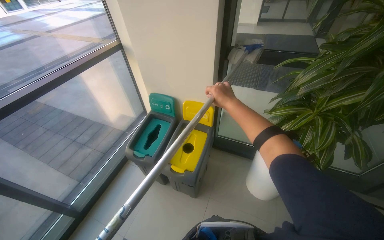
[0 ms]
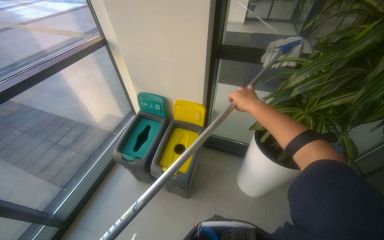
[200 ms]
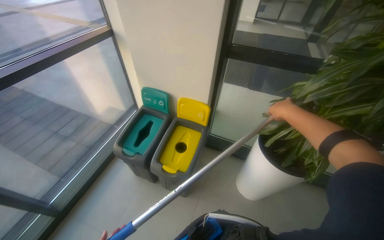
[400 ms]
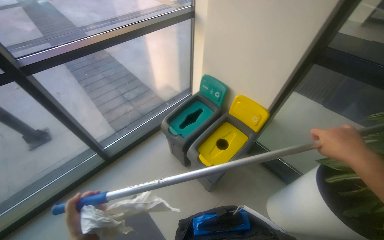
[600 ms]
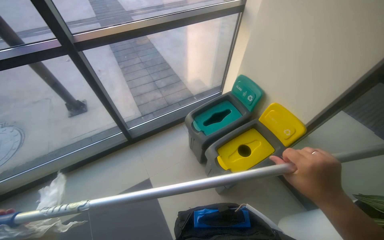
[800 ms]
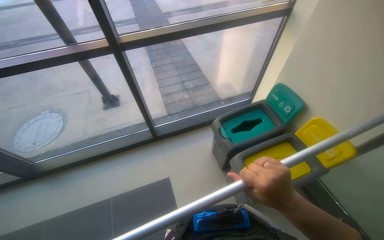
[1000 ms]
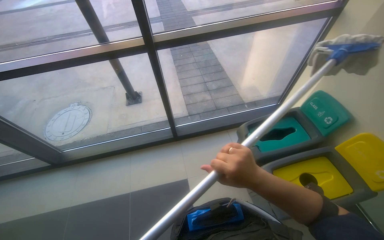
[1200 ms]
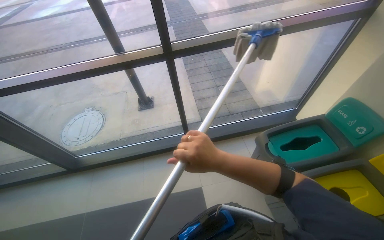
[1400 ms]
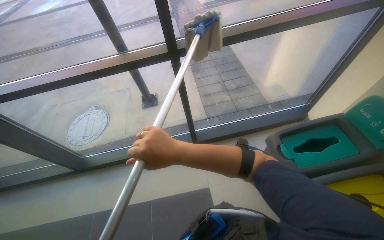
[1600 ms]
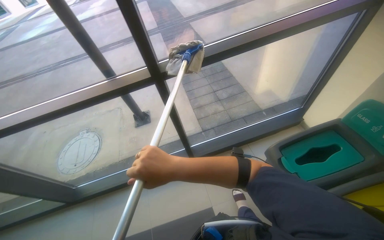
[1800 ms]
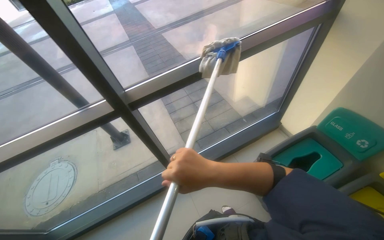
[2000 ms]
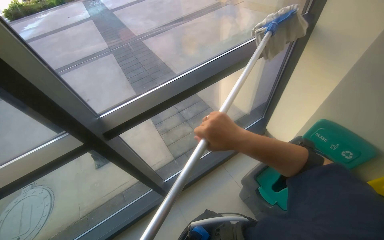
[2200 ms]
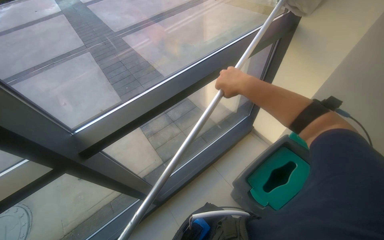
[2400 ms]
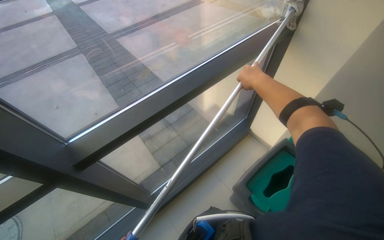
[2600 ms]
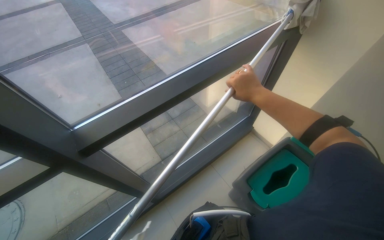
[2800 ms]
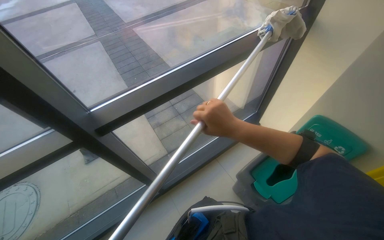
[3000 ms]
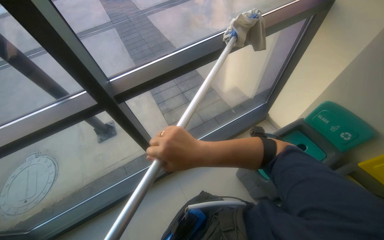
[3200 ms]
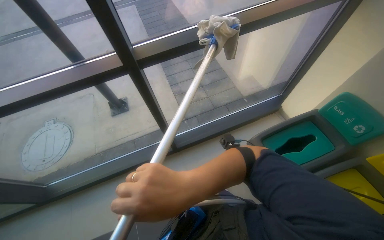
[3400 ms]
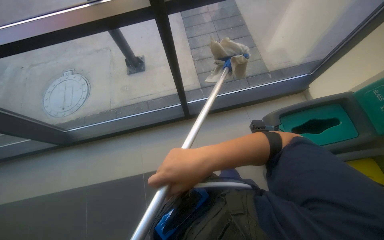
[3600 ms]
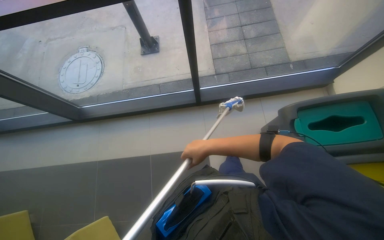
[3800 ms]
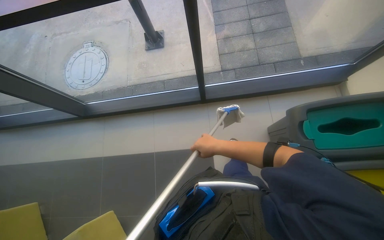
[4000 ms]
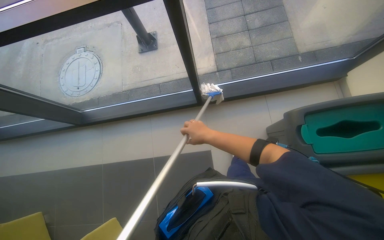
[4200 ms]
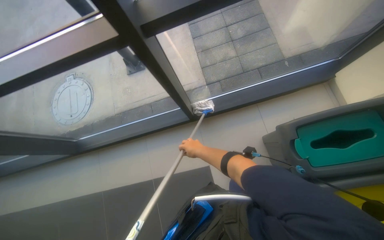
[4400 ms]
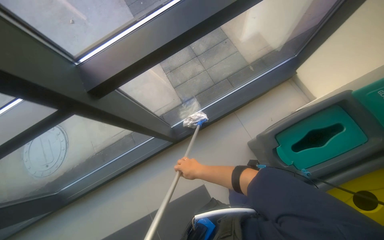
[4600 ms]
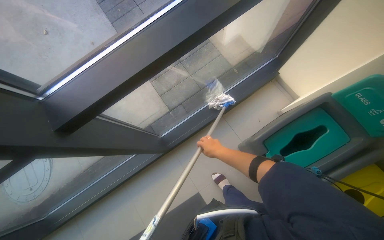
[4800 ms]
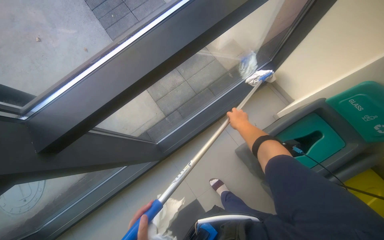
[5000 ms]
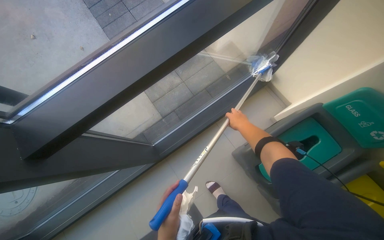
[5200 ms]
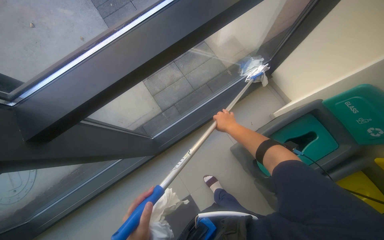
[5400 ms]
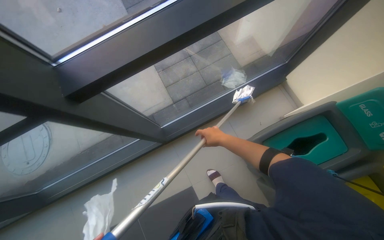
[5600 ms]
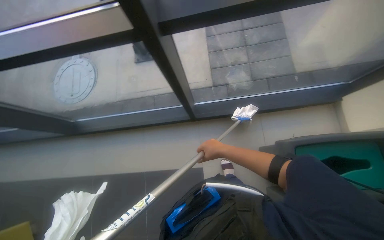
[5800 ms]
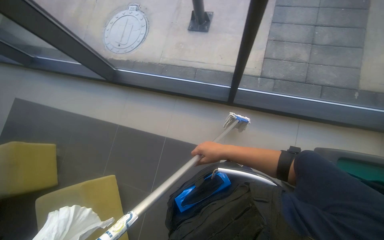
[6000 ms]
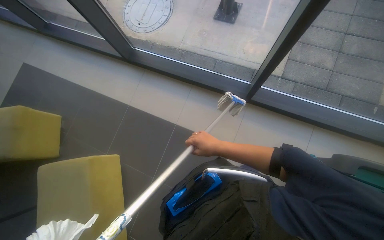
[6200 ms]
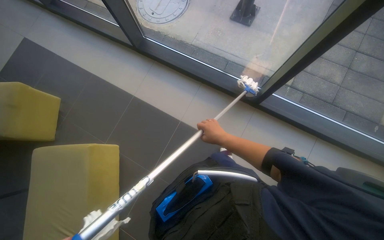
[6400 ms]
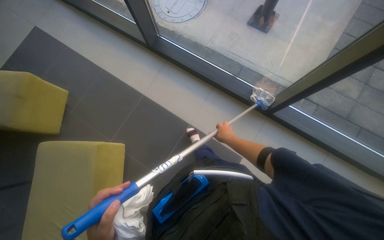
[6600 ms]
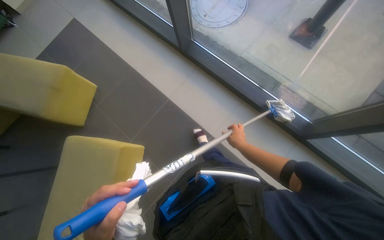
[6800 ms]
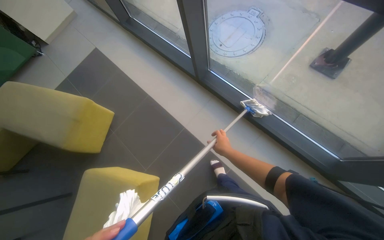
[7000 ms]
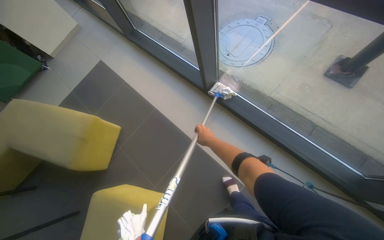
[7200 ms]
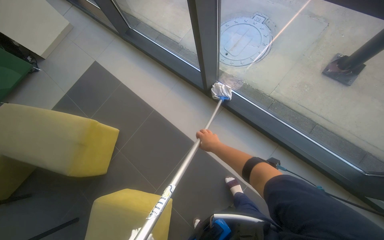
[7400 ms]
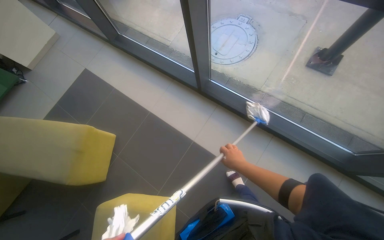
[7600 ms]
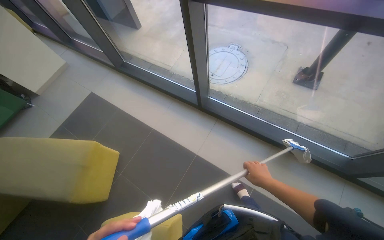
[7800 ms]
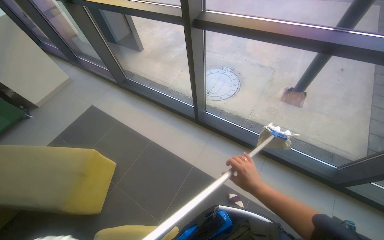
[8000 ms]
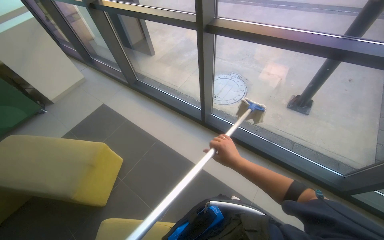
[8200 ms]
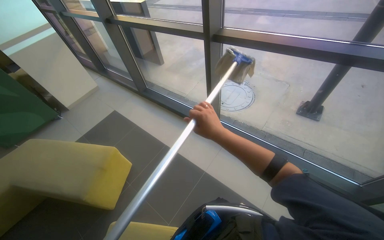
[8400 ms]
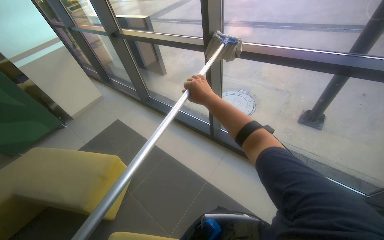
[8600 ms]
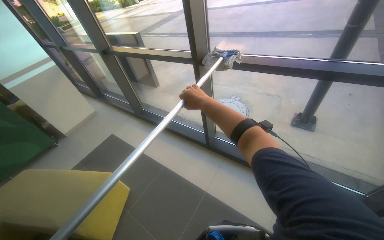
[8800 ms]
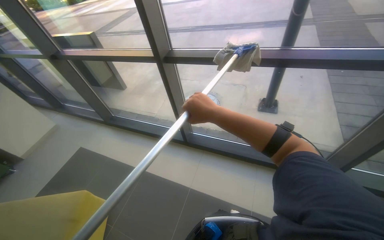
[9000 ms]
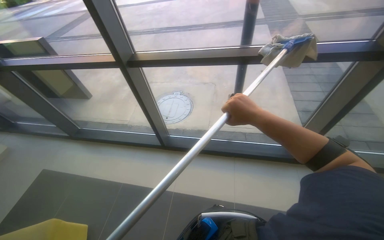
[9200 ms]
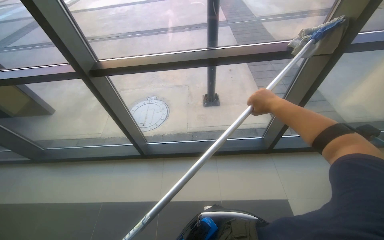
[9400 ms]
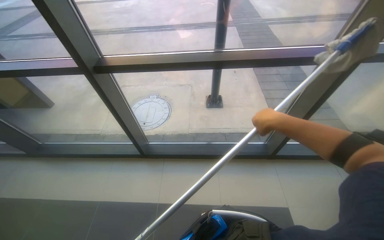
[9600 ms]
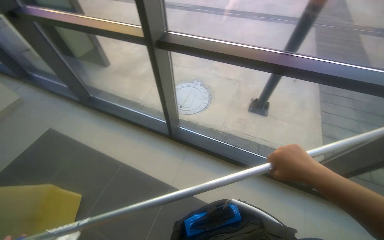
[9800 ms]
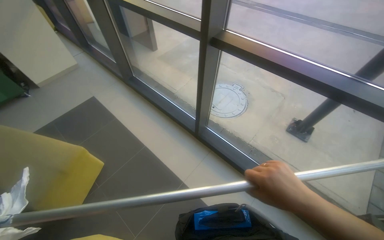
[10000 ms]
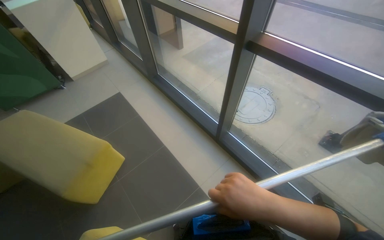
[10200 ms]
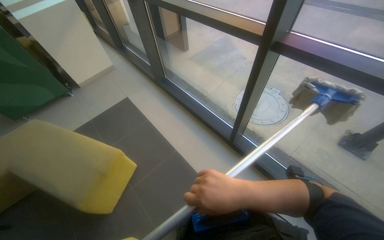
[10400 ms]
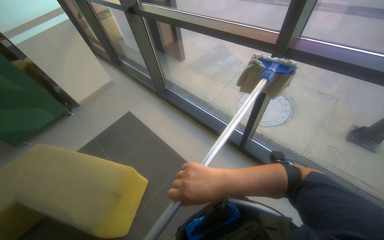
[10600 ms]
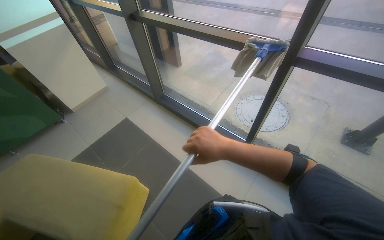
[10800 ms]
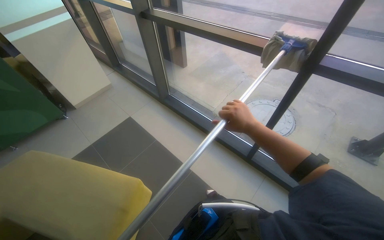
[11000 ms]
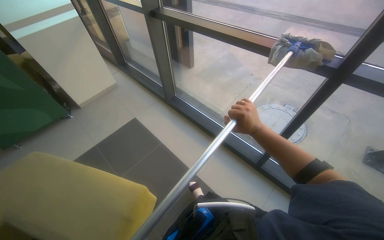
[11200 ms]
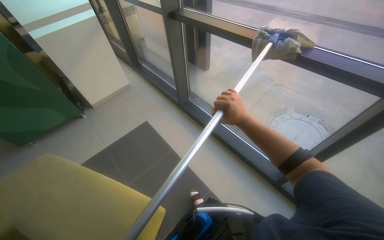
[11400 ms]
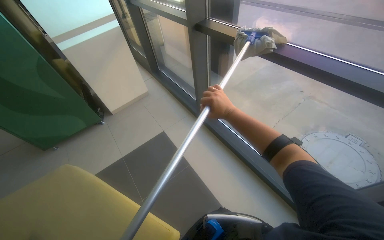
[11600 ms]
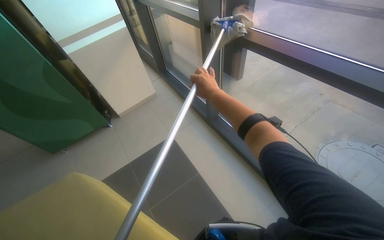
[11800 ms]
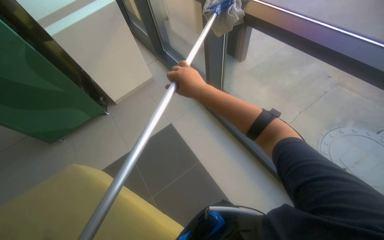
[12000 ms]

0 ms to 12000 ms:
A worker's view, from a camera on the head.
Job: cleaning windows.
The whole recording: Cleaning glass windows. The worker cleans the glass windows using a mop and a cloth.
0 ms to 1600 ms: The camera is carried about 40 cm. The wearer looks roughly 55 degrees further to the left.
1600 ms to 3000 ms: The head travels about 40 cm. The wearer looks approximately 20 degrees further to the right.
3000 ms to 4400 ms: The head rotates approximately 20 degrees to the left. The view tips downward by roughly 25 degrees.
4400 ms to 6000 ms: The scene rotates clockwise by some 30 degrees.
6000 ms to 7600 ms: The wearer moves roughly 90 cm.
7600 ms to 9000 ms: The view tilts some 30 degrees upward. The right hand moves nearer to the camera, up the picture and to the left, roughly 40 cm.
9000 ms to 10400 ms: The head turns to the left by some 30 degrees.
10400 ms to 12000 ms: The head travels approximately 90 cm.

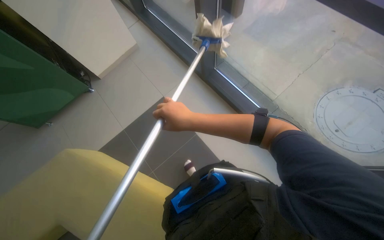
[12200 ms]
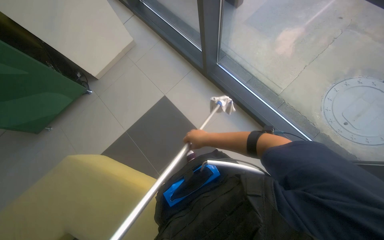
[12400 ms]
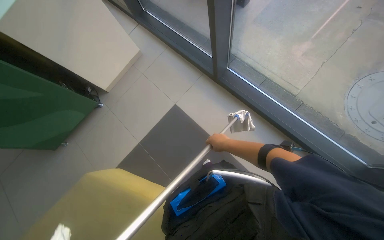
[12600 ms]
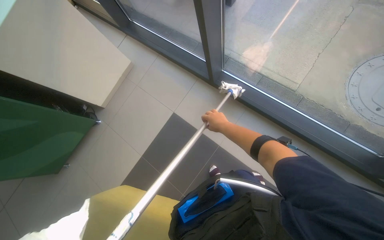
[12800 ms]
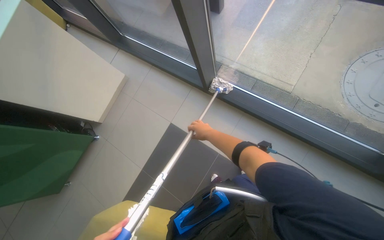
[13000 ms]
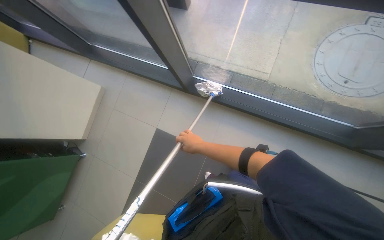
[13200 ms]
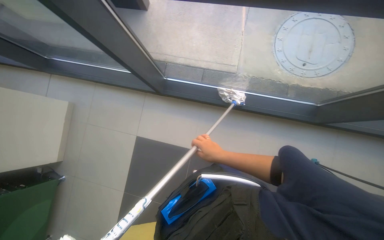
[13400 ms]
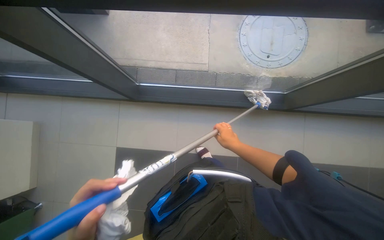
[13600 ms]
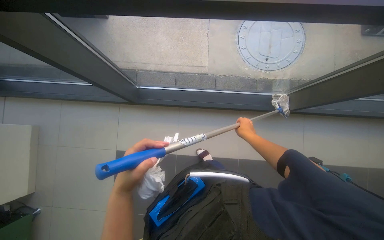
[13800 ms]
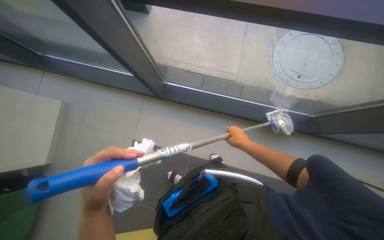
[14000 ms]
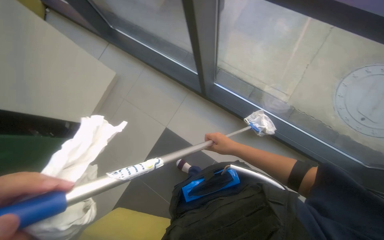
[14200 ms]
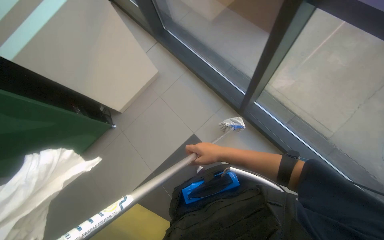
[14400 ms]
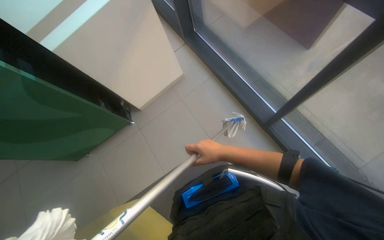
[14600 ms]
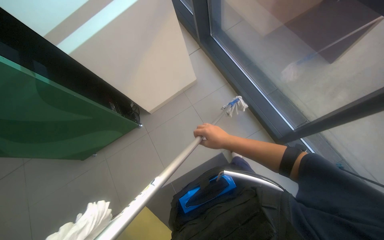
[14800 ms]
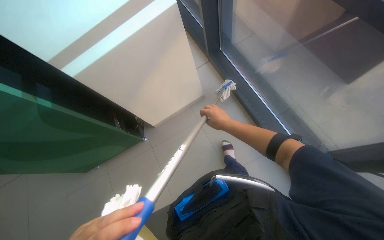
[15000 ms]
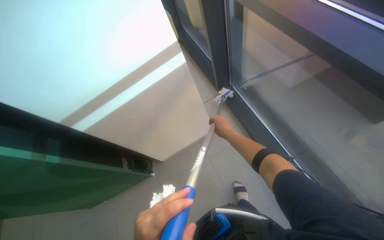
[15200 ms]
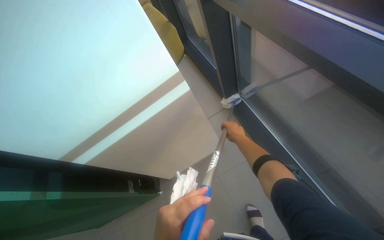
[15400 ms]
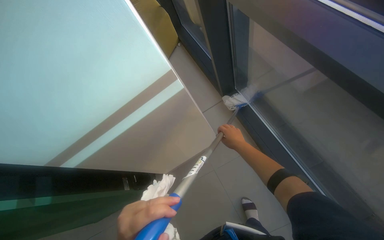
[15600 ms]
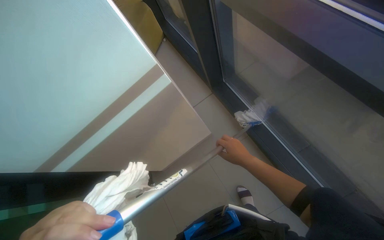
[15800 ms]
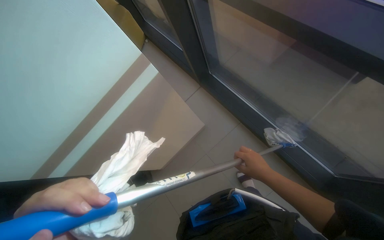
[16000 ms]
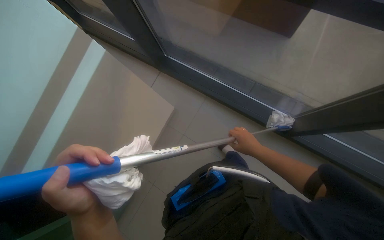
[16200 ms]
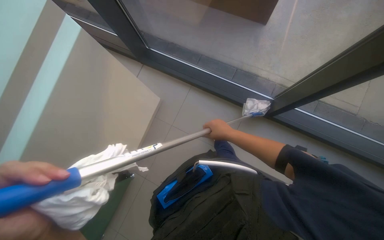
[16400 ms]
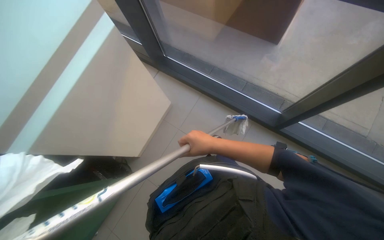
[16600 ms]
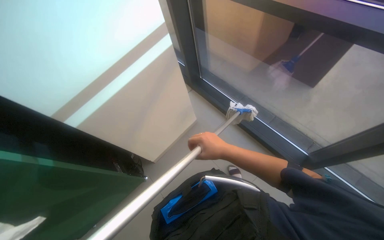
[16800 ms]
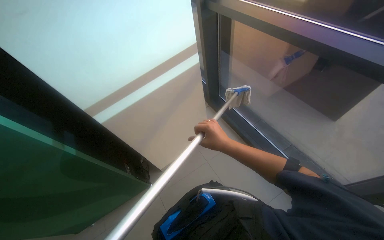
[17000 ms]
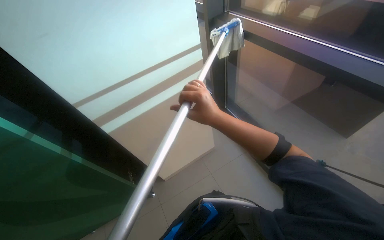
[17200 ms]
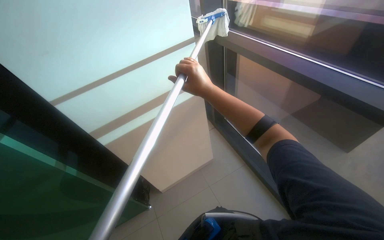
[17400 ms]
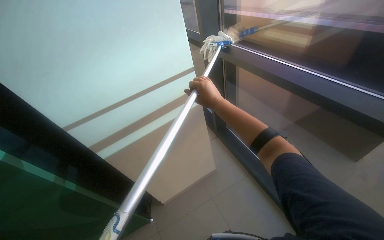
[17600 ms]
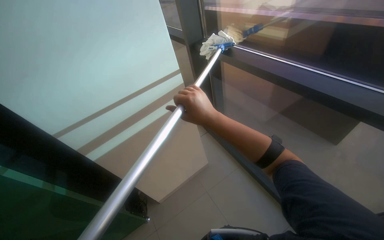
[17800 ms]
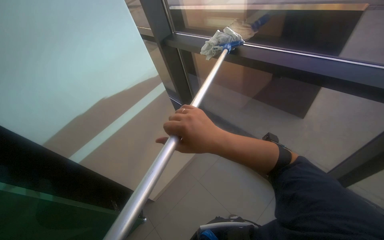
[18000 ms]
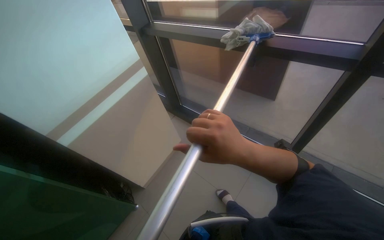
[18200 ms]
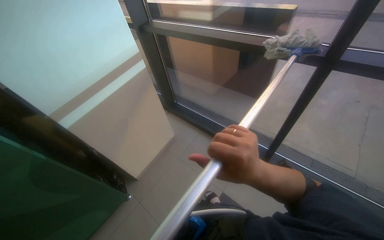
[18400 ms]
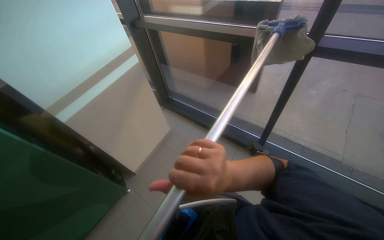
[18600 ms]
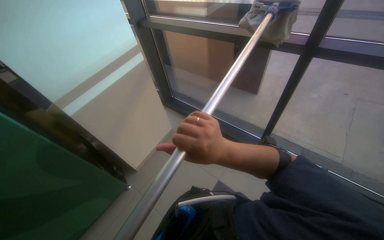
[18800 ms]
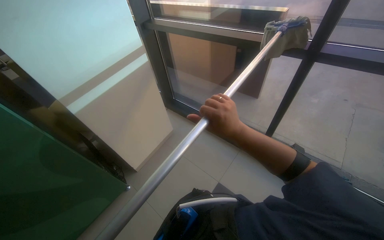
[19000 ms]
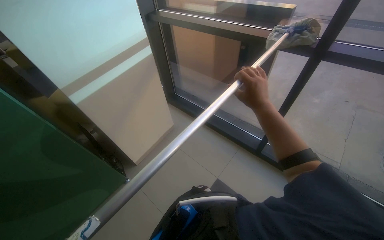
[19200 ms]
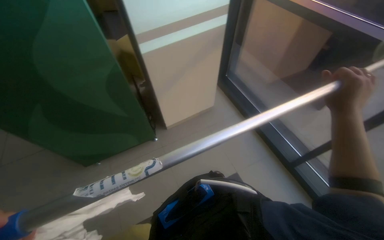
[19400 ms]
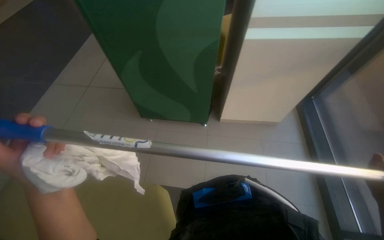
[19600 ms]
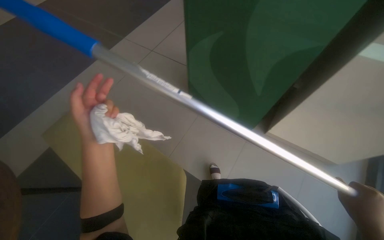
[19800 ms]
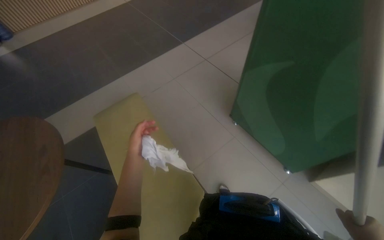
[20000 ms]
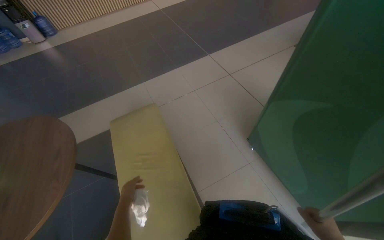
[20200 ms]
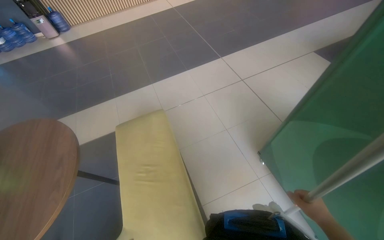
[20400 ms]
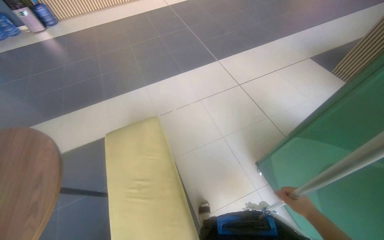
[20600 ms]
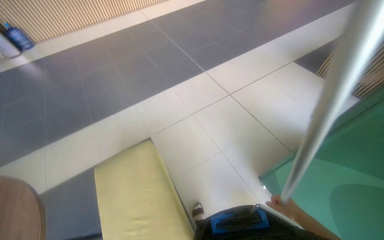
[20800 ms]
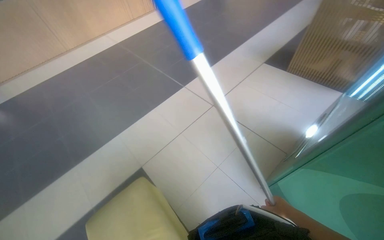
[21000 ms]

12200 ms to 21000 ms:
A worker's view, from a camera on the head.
Job: cleaning windows.
The whole recording: Cleaning glass windows. The worker cleans the glass windows using a mop and a cloth.
12200 ms to 13600 ms: The head travels about 40 cm. The head turns to the right by roughly 50 degrees.
13600 ms to 15200 ms: The camera travels roughly 50 cm. The head rotates approximately 50 degrees to the left. The view tips upward by about 15 degrees.
15200 ms to 16600 ms: The right hand goes some 20 cm nearer to the camera and to the left.
16600 ms to 18000 ms: The camera is carried some 60 cm. The wearer looks roughly 20 degrees further to the right.
19600 ms to 21000 ms: The camera is carried some 50 cm. The head turns to the left by roughly 25 degrees.
